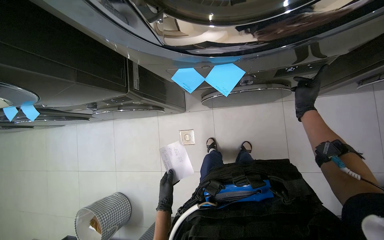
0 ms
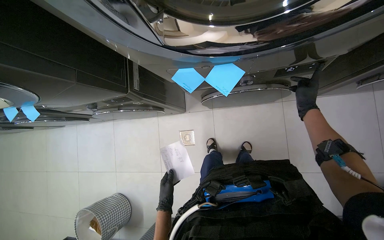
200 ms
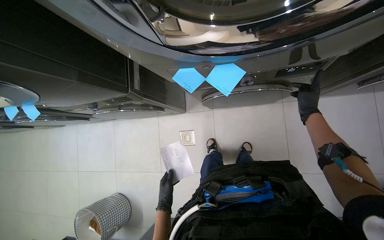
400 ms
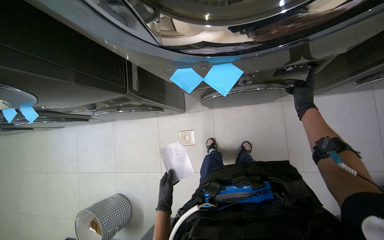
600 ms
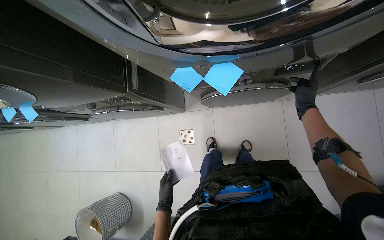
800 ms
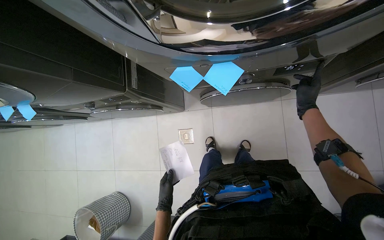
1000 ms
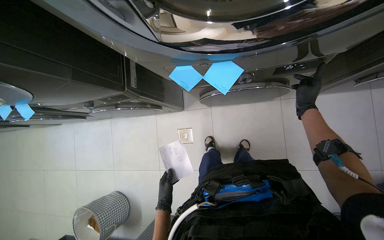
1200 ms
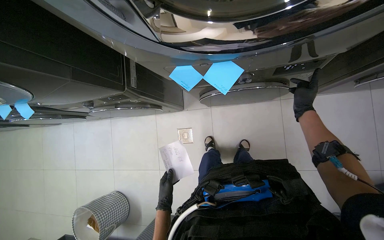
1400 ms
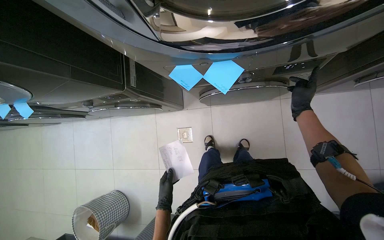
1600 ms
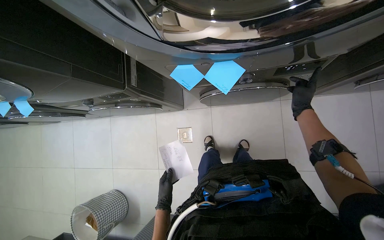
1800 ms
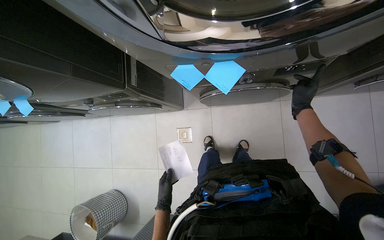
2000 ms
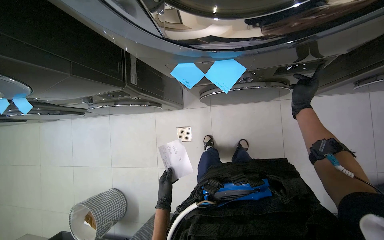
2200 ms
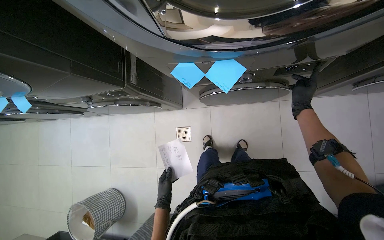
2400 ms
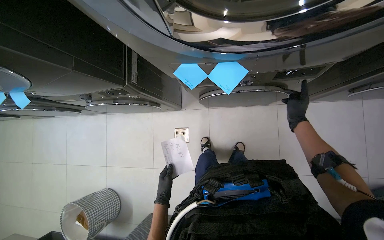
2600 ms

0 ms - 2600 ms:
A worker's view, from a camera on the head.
Job: managing laundry.
The whole recording: Processing laundry from machine. The worker removes clothes from the washing machine and interacts with its controls.
0 ms - 2600 ms: The hands work in one place, with small movements.

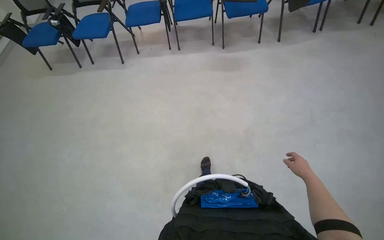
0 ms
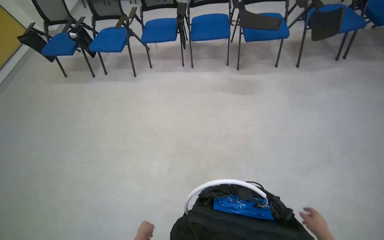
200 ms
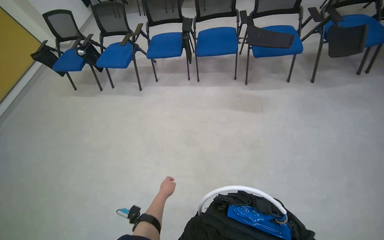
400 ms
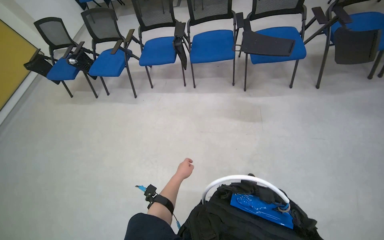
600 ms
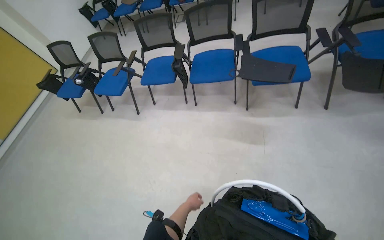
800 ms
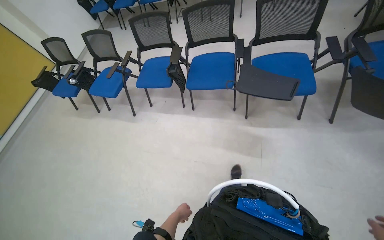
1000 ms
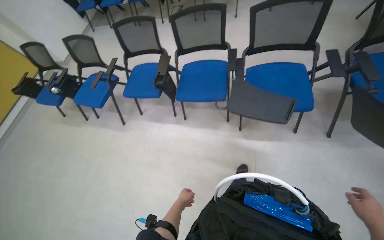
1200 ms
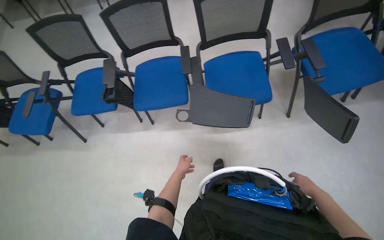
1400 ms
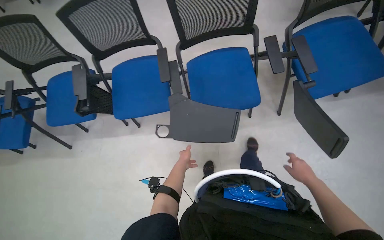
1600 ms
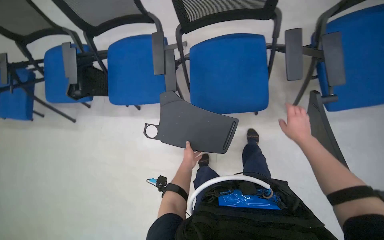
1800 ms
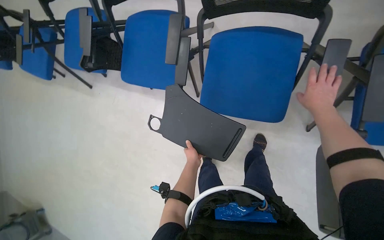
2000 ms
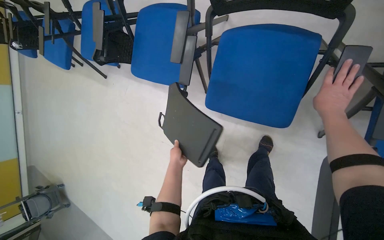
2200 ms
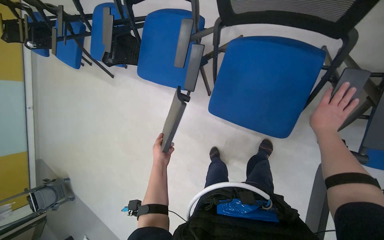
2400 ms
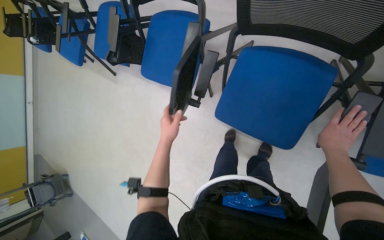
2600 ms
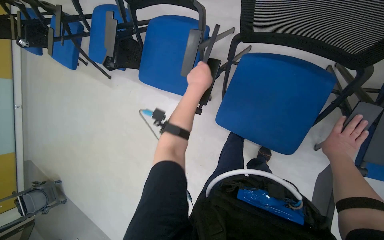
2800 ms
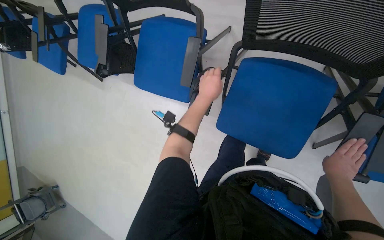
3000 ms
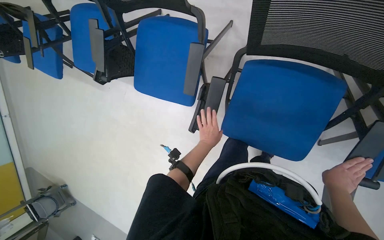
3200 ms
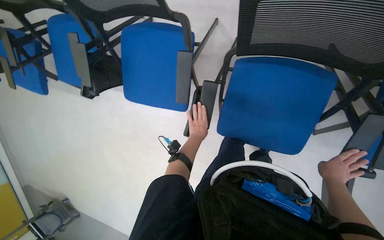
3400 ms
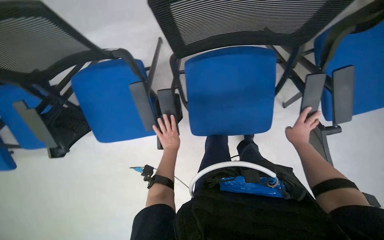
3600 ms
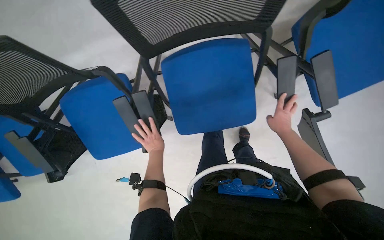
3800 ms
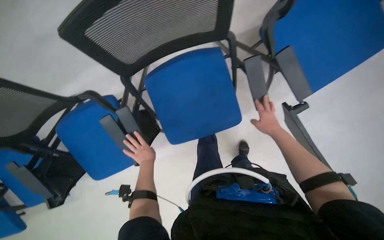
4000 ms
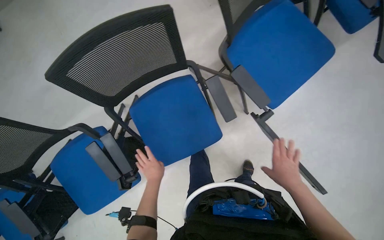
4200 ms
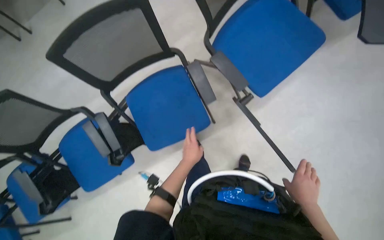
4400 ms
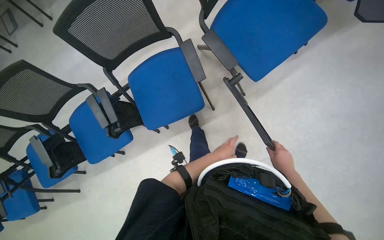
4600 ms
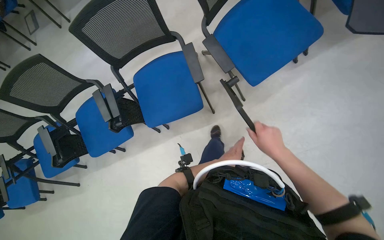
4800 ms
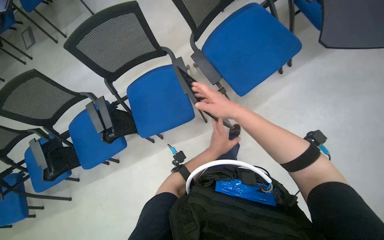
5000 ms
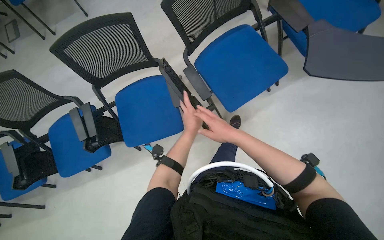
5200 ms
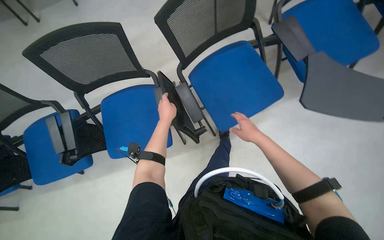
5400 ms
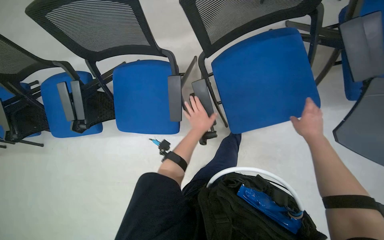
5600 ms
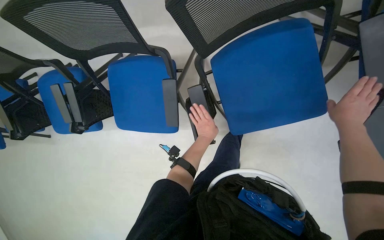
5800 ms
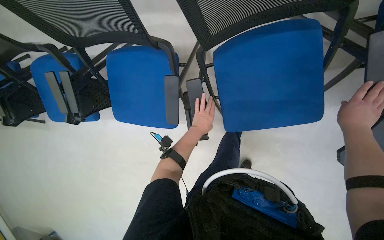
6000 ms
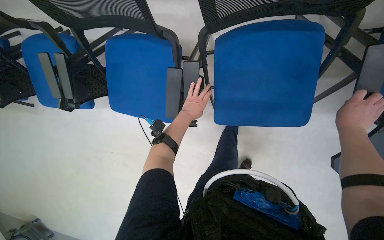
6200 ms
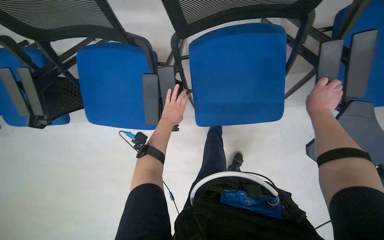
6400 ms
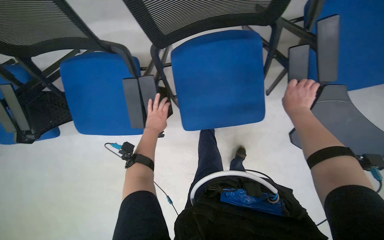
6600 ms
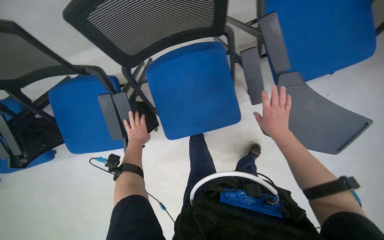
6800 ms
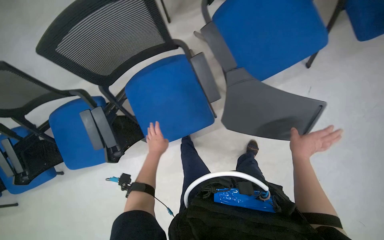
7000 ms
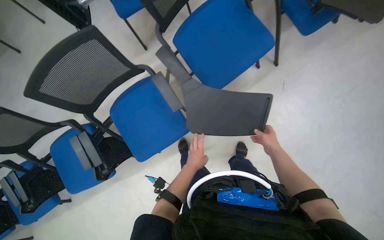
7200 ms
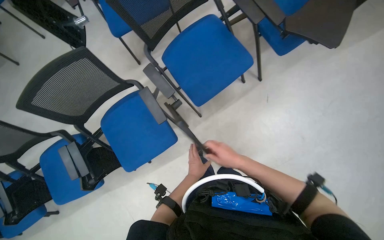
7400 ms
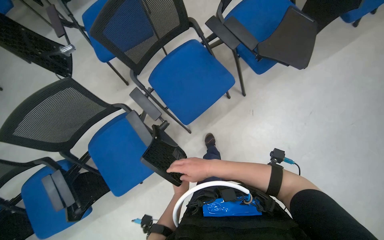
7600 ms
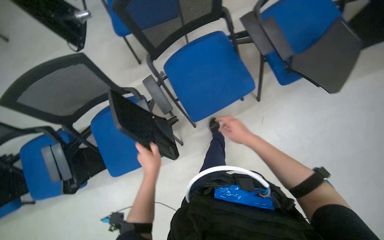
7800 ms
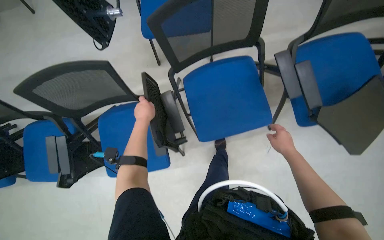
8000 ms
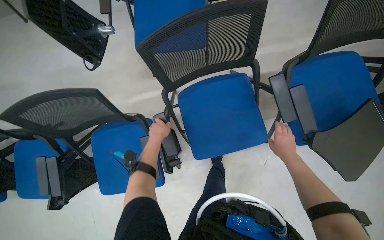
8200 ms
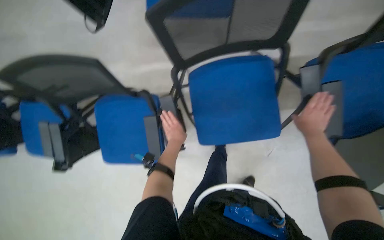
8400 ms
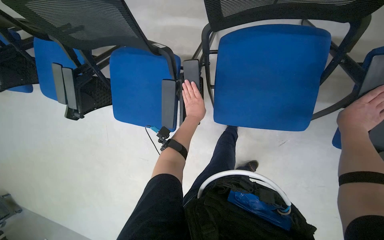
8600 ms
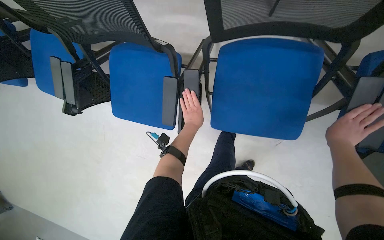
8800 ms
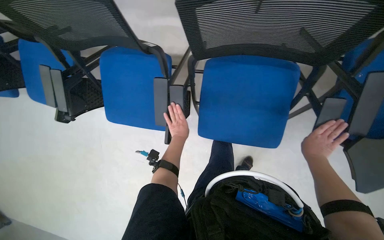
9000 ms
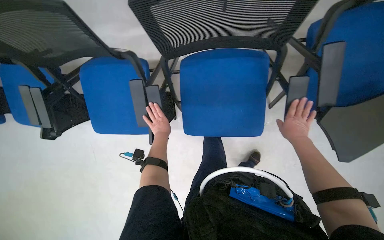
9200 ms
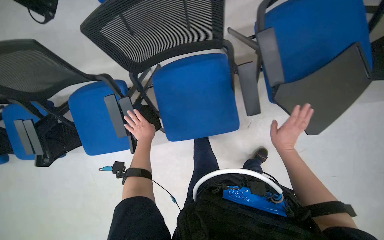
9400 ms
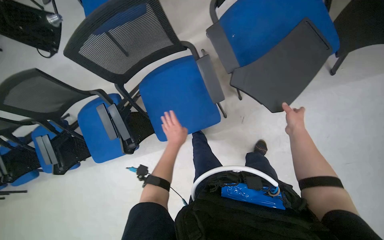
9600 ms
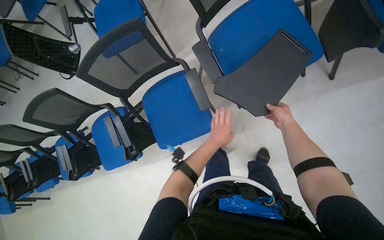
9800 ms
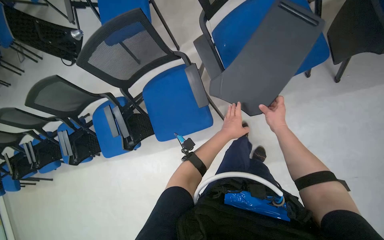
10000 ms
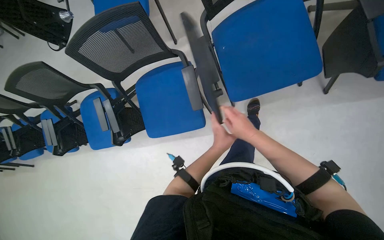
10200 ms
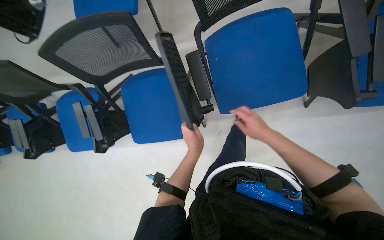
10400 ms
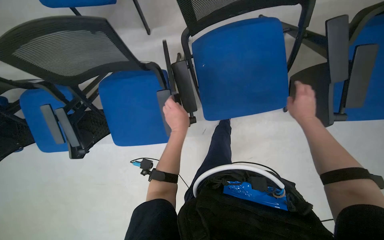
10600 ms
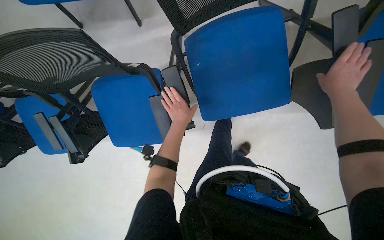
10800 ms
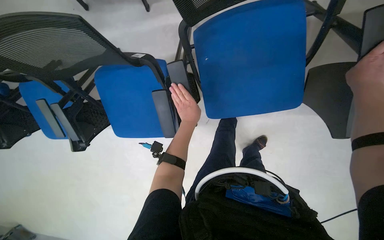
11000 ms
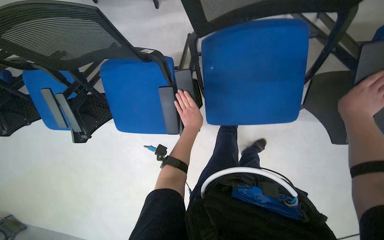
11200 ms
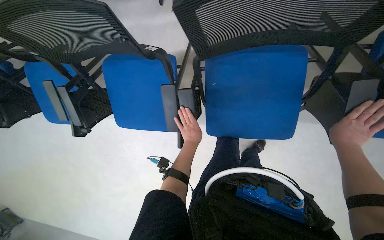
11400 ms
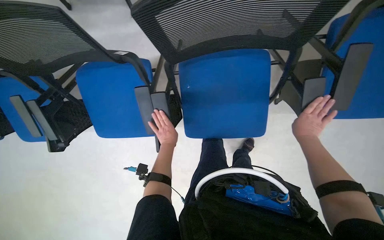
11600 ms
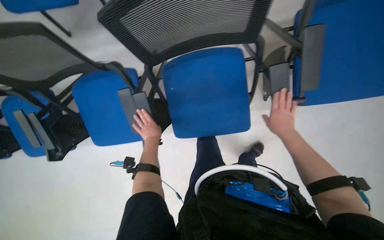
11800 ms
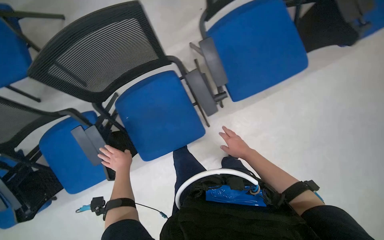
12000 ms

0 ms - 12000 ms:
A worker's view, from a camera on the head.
Job: organizing items.
The whole recording: Folding office chairs. The worker folds the seats and writing tablets of multiple office chairs.
0 ms - 1600 ms: The camera is carried some 1.5 m. The view tips downward by some 15 degrees.
1600 ms - 3000 ms: The wearer moves some 50 cm. The head rotates roughly 25 degrees to the left. The wearer looks some 25 degrees further downward.
3000 ms - 4400 ms: The scene rotates counterclockwise by about 45 degrees.
4400 ms - 6000 ms: The view tips downward by approximately 20 degrees. Everything in view rotates approximately 30 degrees clockwise.
6000 ms - 7600 ms: The camera is carried roughly 60 cm. The wearer's head swings about 30 degrees to the right. The wearer looks about 15 degrees further upward.
7600 ms - 9000 ms: The head travels about 40 cm. The view tilts about 25 degrees downward. The scene turns some 40 degrees clockwise in the picture.
10400 ms - 12000 ms: The right hand moves about 30 cm to the right and comes back.

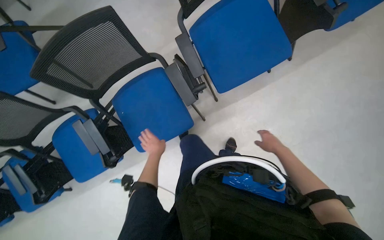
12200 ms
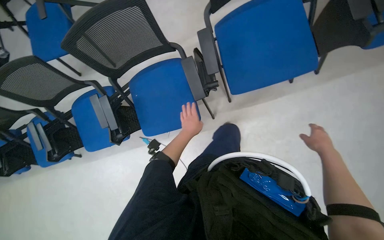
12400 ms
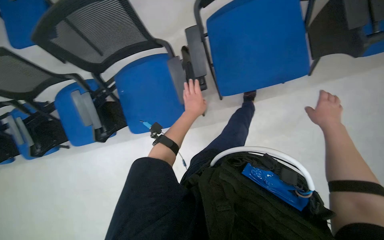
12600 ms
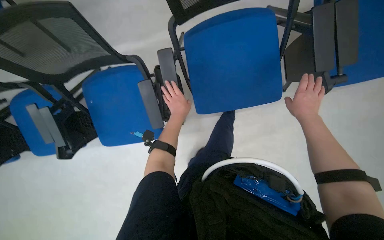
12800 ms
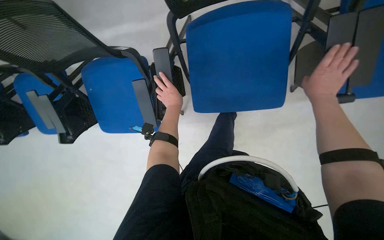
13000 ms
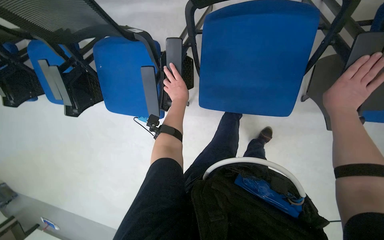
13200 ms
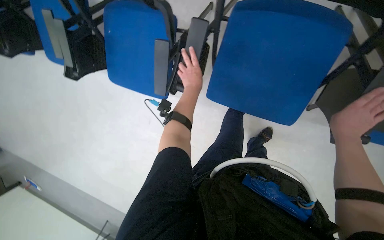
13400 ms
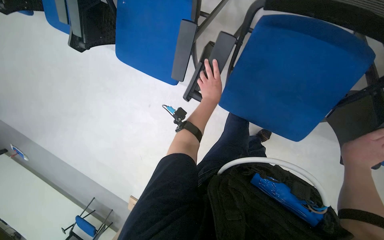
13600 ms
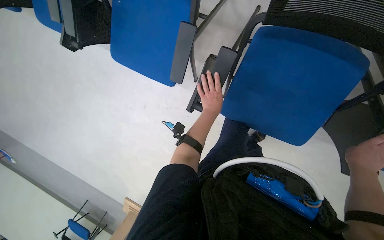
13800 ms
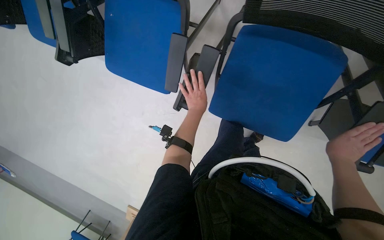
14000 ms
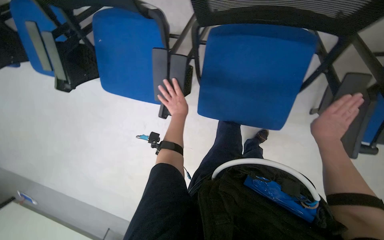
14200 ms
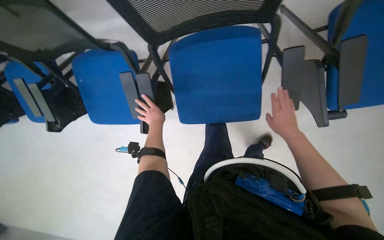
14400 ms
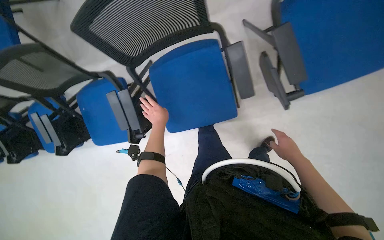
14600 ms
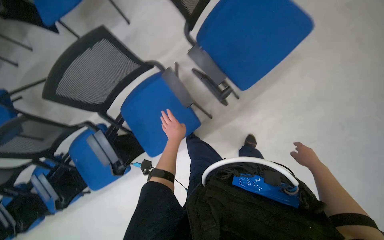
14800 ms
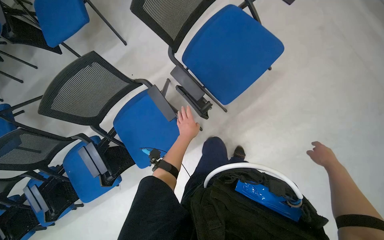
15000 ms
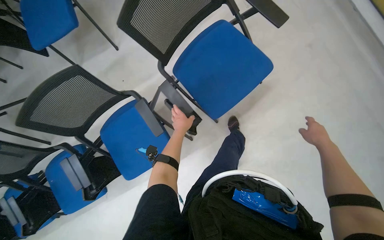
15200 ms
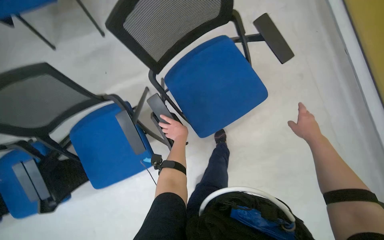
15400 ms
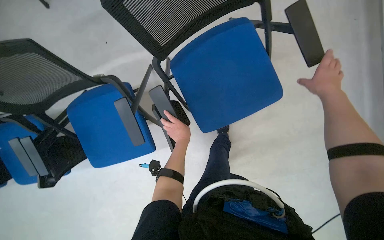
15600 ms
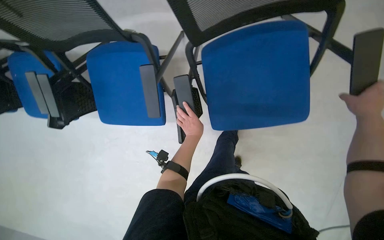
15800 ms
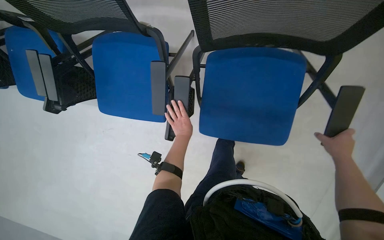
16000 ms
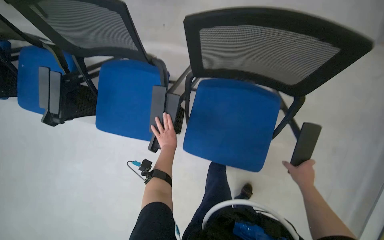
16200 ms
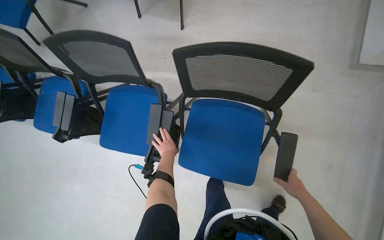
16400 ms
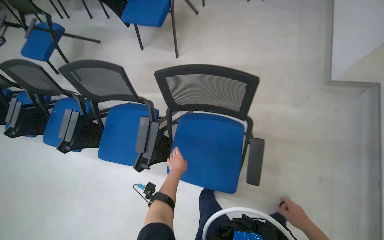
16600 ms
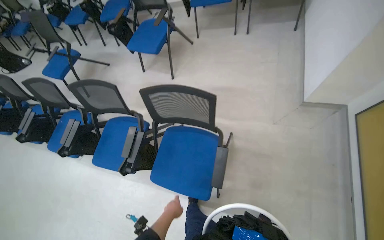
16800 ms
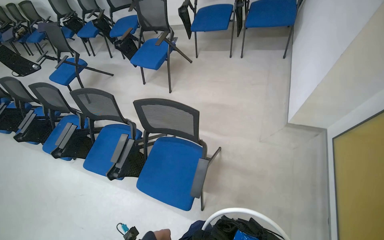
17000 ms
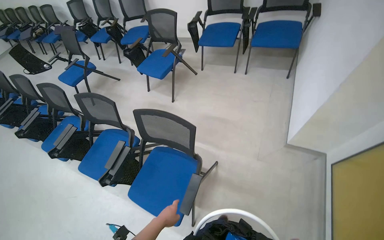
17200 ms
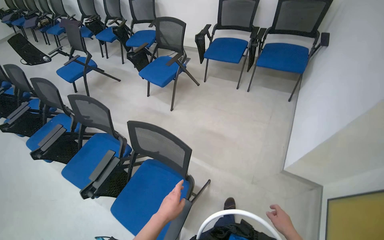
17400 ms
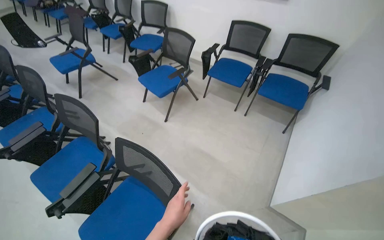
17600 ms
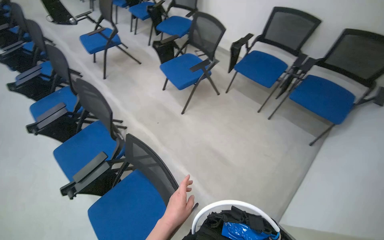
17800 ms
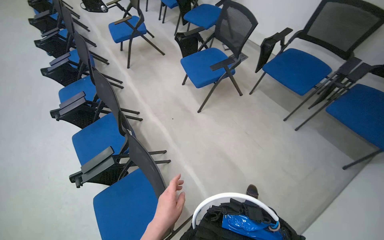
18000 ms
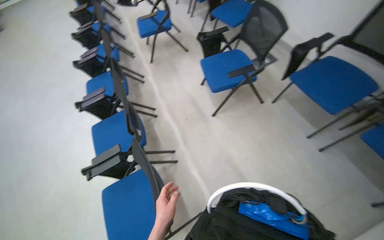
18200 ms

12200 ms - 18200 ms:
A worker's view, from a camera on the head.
Job: organizing items.
The whole recording: Folding office chairs. The worker folds the seats and writing tablets of multiple office chairs.
12200 ms - 13800 ms: The view tilts about 30 degrees downward. The scene turns roughly 45 degrees clockwise in the picture.
15200 ms - 16600 ms: The scene rotates clockwise by approximately 40 degrees.
16600 ms - 18200 ms: The wearer moves roughly 60 cm. The wearer's head swings roughly 55 degrees to the left.
